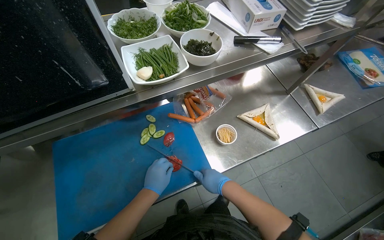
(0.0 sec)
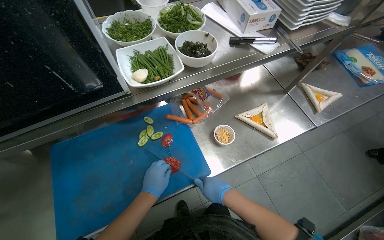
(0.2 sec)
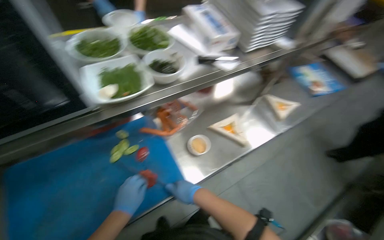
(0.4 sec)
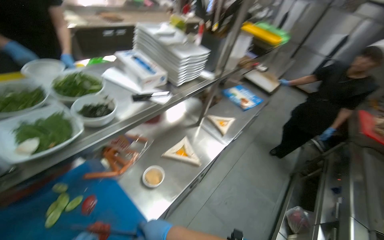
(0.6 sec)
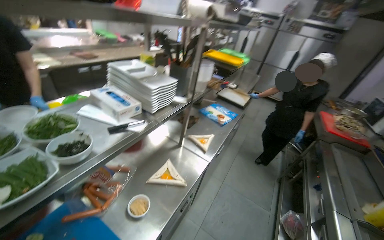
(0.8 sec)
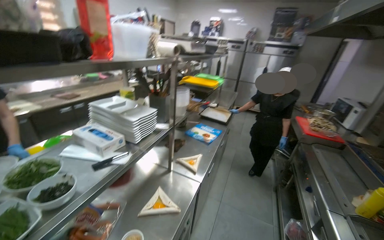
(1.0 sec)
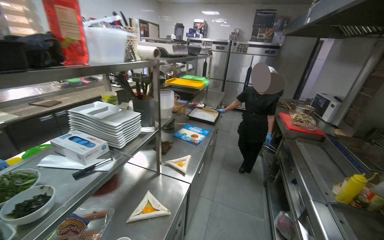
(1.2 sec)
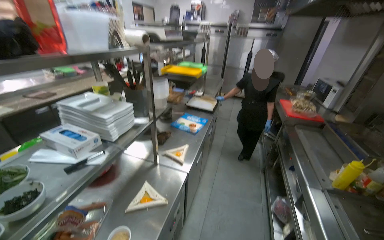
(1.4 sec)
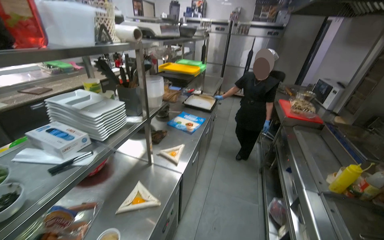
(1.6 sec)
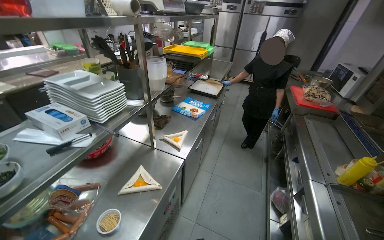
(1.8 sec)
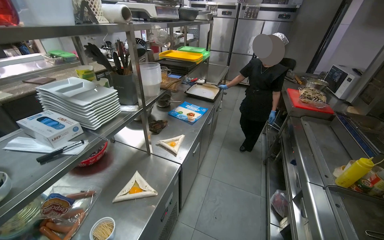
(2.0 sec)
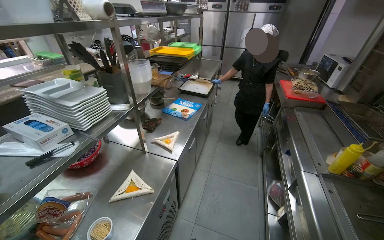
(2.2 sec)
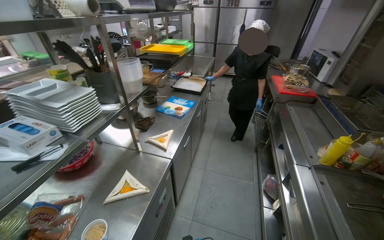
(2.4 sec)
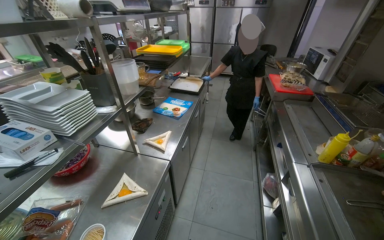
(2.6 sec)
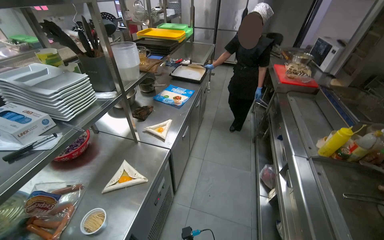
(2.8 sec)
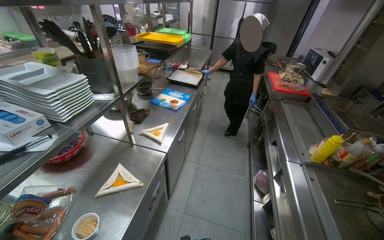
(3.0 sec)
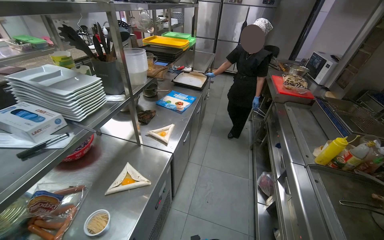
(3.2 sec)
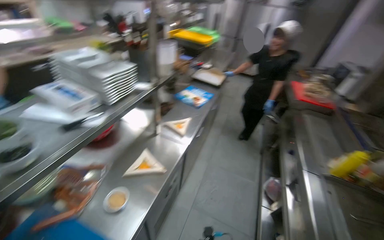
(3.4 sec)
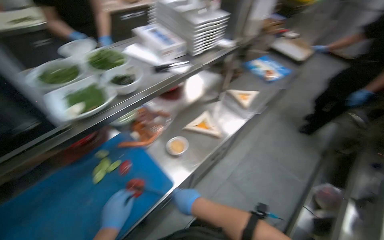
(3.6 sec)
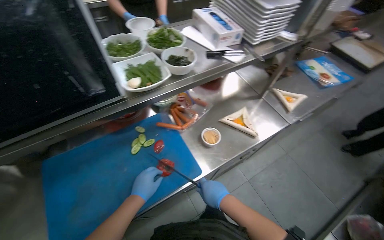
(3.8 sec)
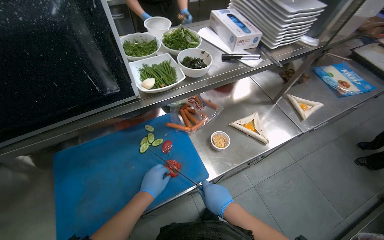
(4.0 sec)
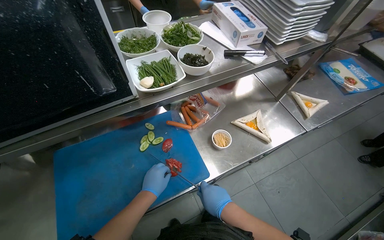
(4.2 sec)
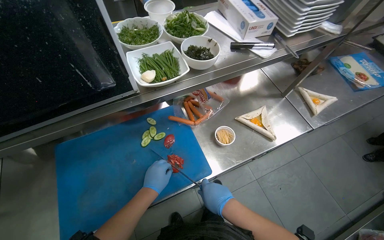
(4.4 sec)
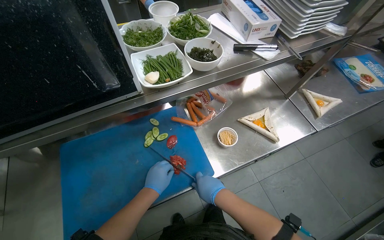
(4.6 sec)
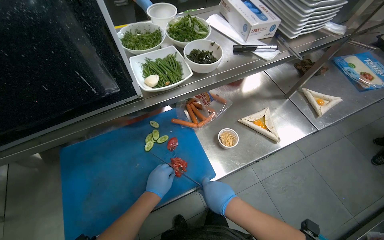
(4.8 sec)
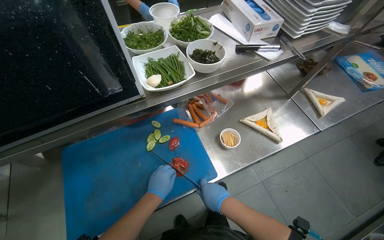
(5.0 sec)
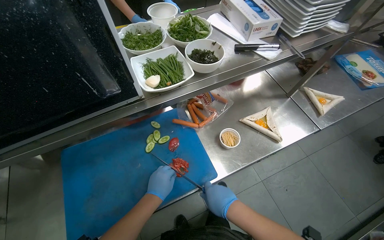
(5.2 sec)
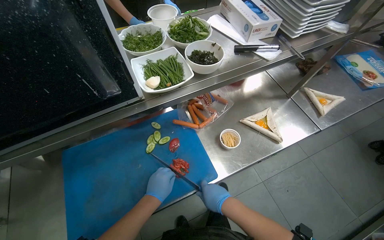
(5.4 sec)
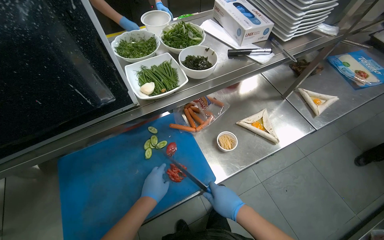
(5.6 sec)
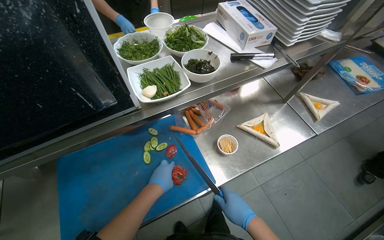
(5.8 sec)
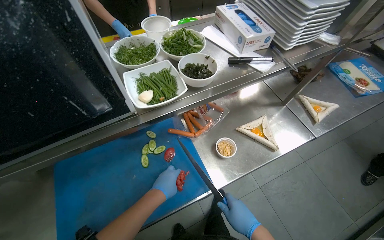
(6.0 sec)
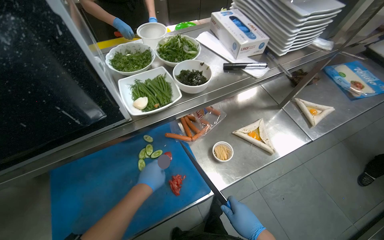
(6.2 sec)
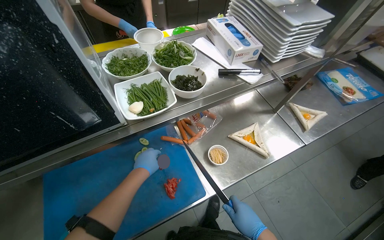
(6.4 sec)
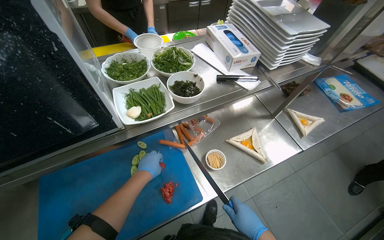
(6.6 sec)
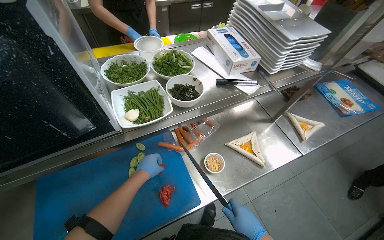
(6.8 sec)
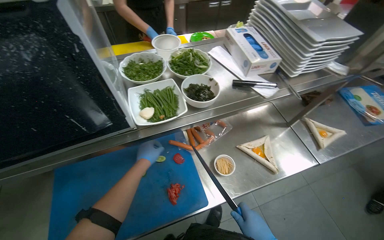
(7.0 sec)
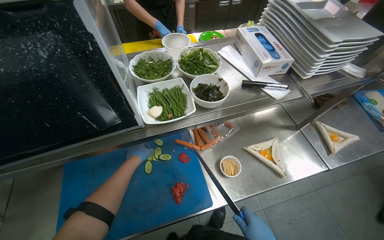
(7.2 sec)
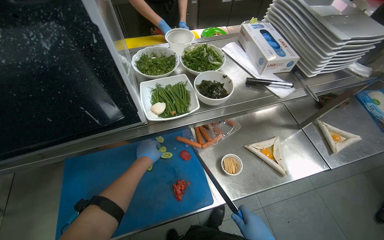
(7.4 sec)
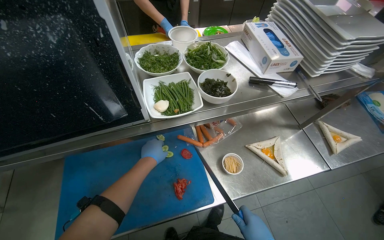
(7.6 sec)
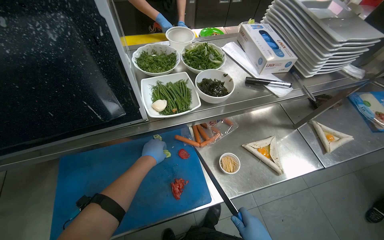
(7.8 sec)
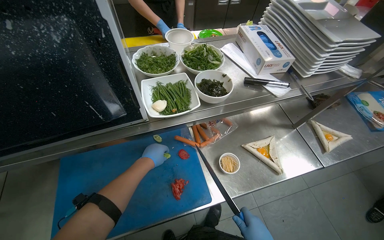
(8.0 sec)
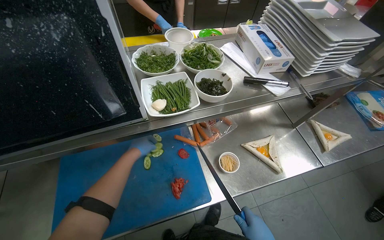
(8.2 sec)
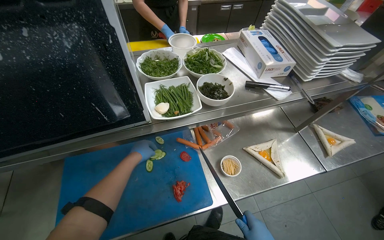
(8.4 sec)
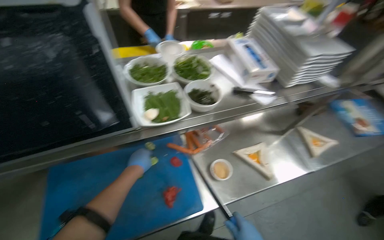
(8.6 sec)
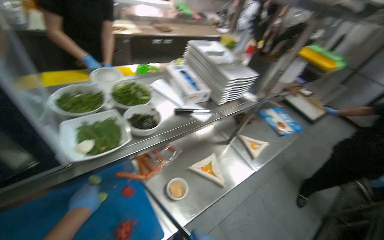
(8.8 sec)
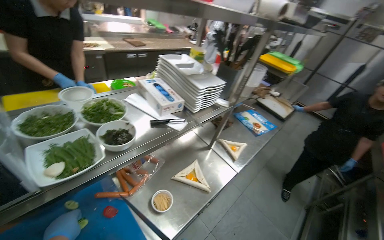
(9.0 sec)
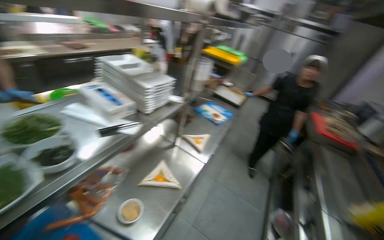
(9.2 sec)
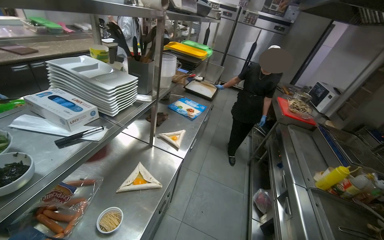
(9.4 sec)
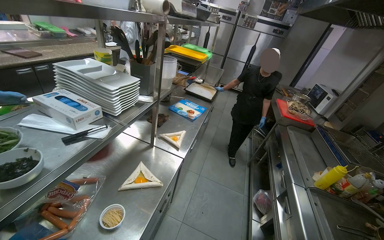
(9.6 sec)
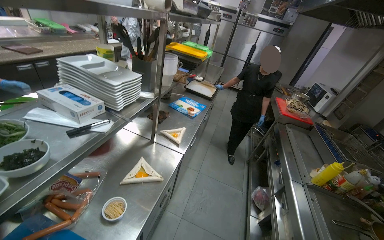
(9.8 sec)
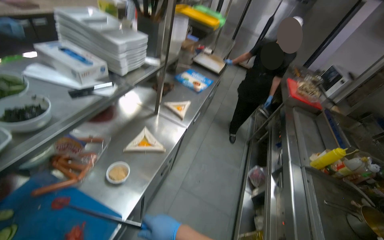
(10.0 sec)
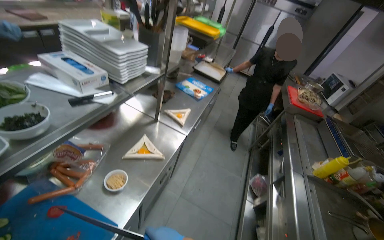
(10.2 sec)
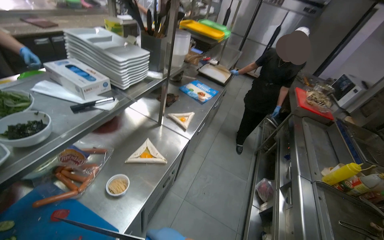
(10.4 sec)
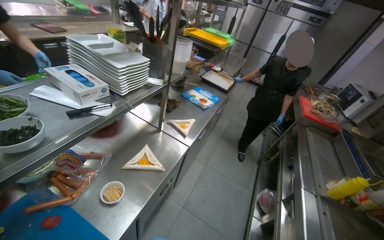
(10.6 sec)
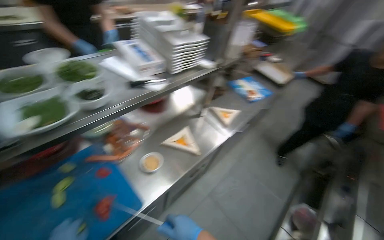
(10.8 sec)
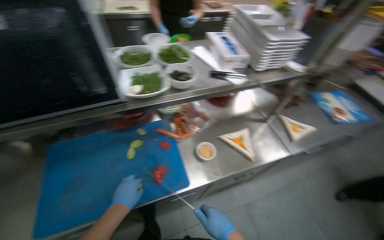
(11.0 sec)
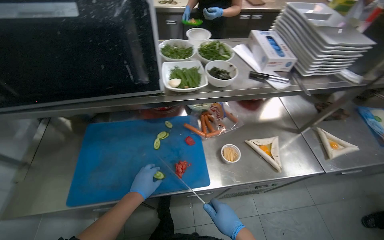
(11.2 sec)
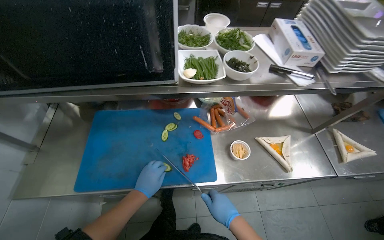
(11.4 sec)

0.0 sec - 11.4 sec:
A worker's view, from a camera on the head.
Job: preparing food.
The whole recording: Slicing vegetables on cutting board. The worker slices cucumbers and tomatoes on a blue cutting board.
0.0 sec - 1.4 sec: The wearer looks approximately 50 degrees further to the right. The view tips upward by some 25 degrees.
2.8 sec - 4.2 sec: The head rotates approximately 50 degrees to the left. The view tilts some 15 degrees downward.
4.2 sec - 5.6 sec: The hands are busy where they are.
5.6 sec - 7.2 sec: The left hand moves up the picture, about 15 cm.
8.6 sec - 10.0 sec: The head turns to the right by roughly 50 degrees.
10.0 sec - 11.4 sec: The wearer's head swings roughly 60 degrees to the left.

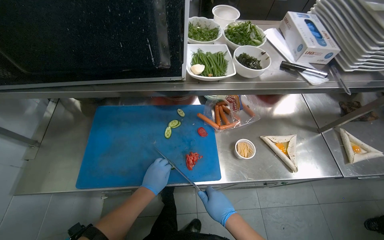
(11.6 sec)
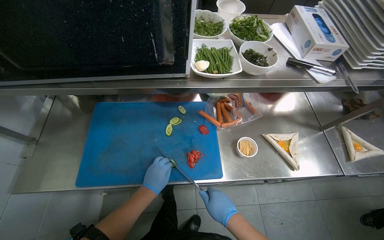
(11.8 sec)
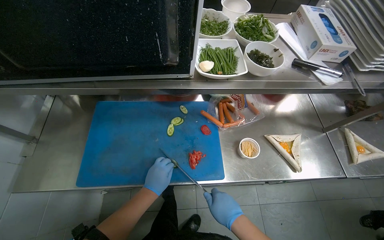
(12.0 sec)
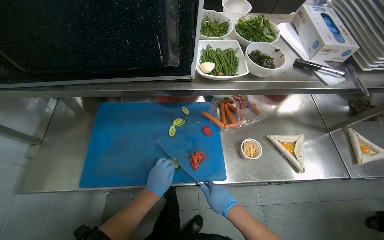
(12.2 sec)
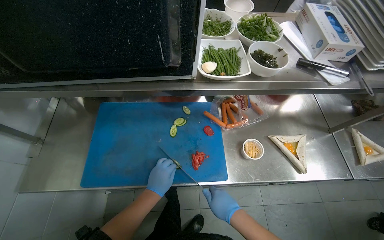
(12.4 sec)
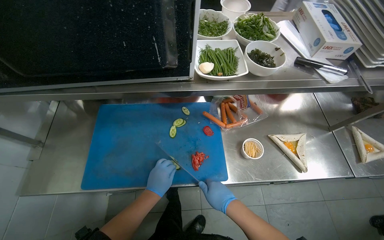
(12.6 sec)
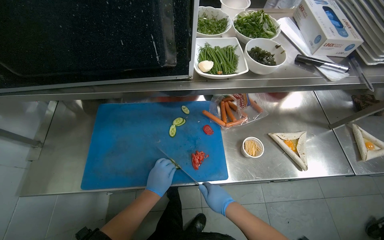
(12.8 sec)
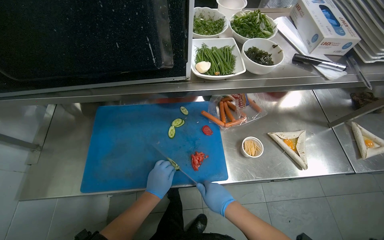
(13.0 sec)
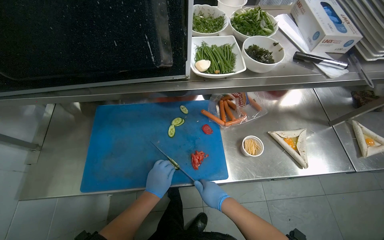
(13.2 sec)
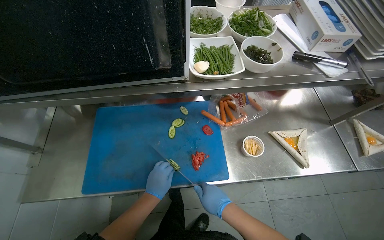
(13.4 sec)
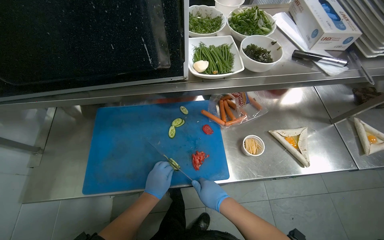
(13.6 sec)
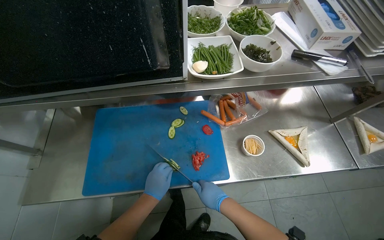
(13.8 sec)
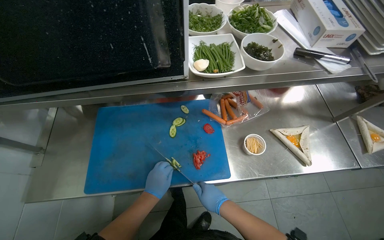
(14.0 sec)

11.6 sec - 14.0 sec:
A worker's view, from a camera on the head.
Job: preparing food.
The whole recording: Slicing vegetables on cutting board. The worker slices cucumbers and tomatoes on a blue cutting board.
11.6 sec - 14.0 sec: The hands are busy where they are.

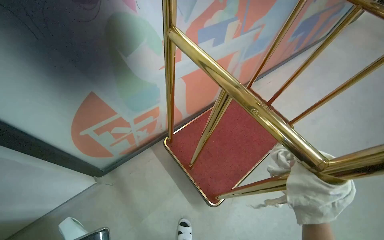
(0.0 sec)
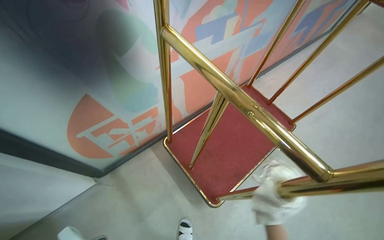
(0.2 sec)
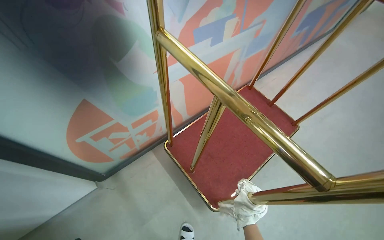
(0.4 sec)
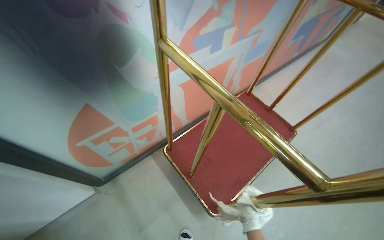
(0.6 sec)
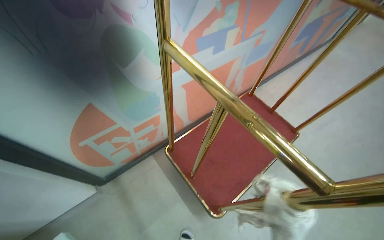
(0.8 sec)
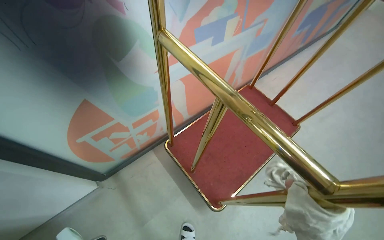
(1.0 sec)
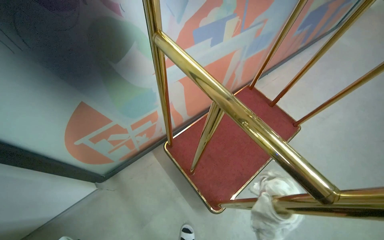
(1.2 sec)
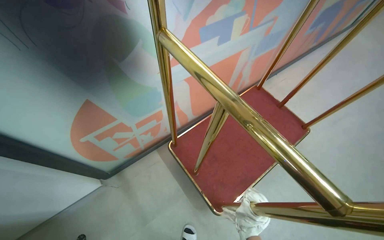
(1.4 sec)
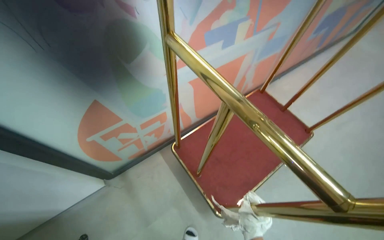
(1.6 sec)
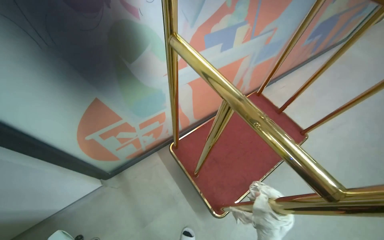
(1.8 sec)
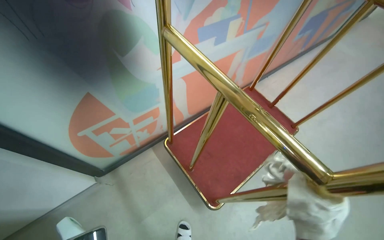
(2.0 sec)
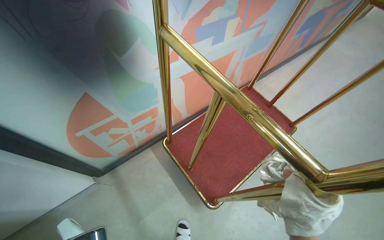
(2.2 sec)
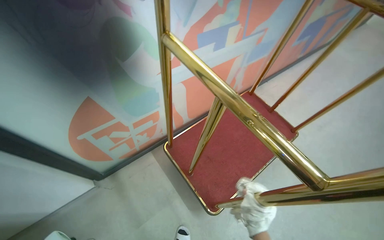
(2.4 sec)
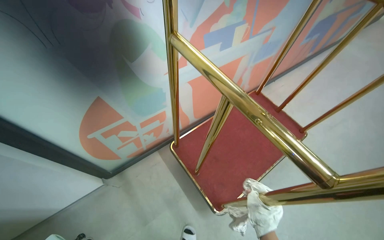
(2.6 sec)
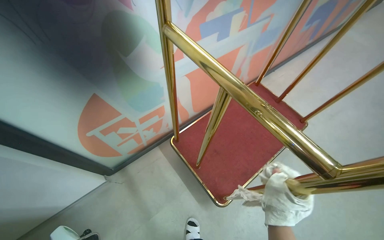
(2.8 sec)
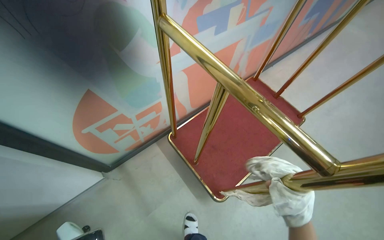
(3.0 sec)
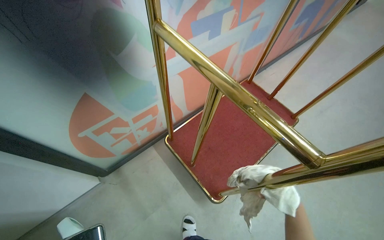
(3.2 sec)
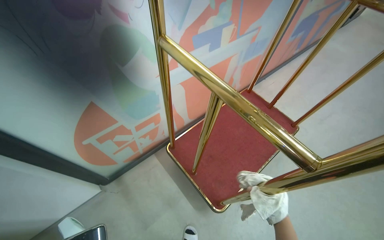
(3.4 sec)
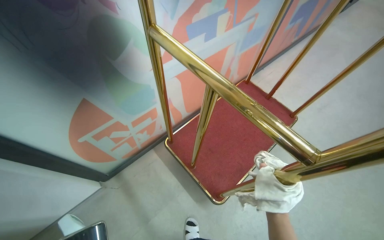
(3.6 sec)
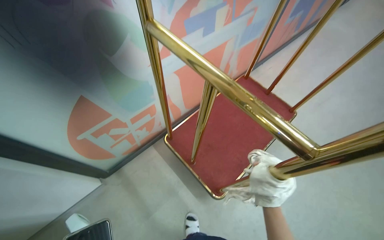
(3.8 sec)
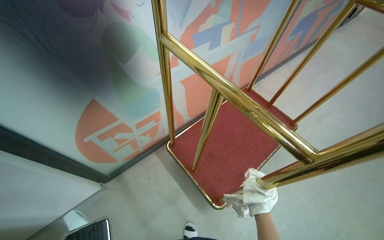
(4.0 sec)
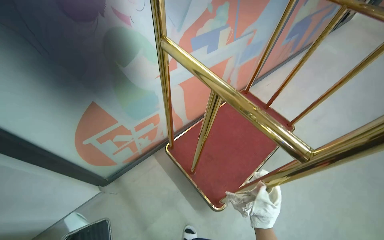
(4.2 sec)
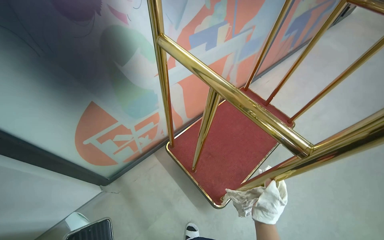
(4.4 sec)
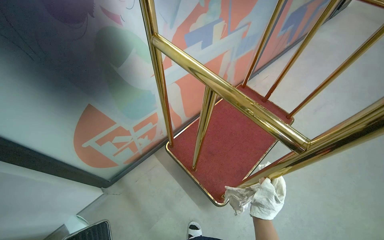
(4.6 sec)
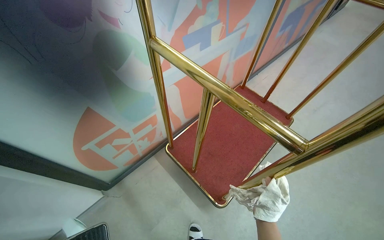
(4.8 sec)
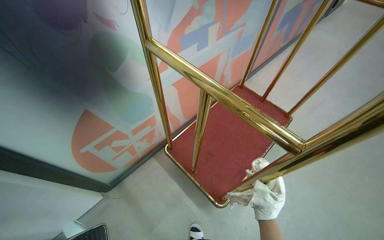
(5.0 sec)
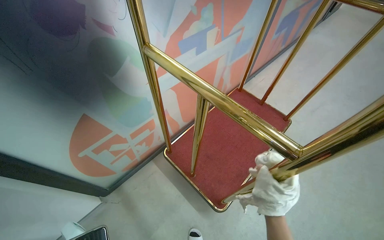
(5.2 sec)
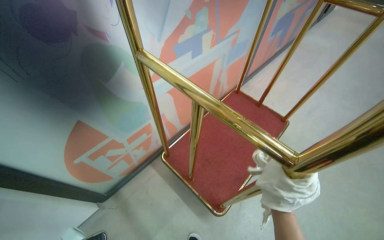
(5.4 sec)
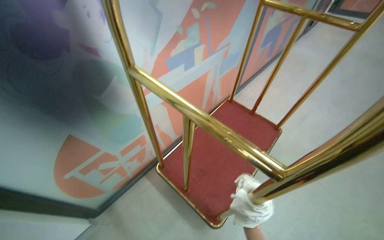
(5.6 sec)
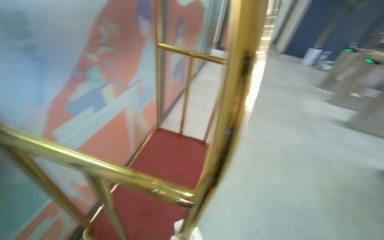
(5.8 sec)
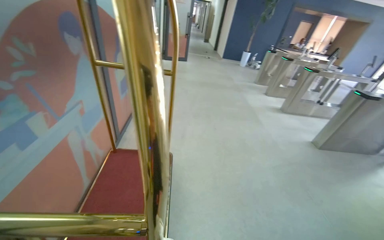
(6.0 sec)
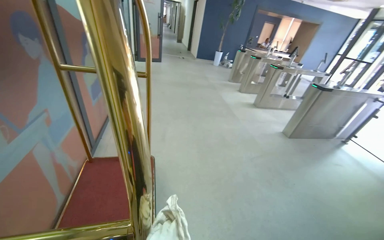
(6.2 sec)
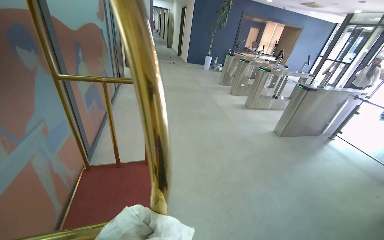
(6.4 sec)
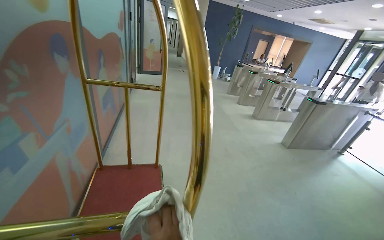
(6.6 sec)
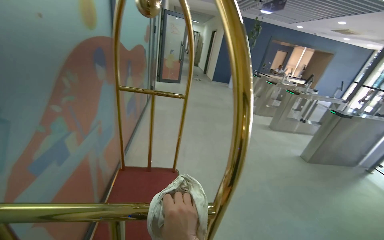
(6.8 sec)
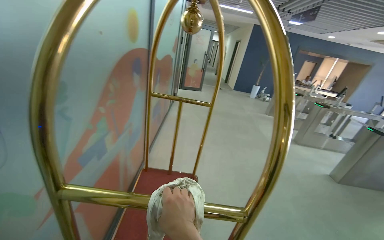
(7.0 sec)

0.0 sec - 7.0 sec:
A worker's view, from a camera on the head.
Job: wiping surfaces.
The whole recording: Cleaning luggage cart. The worker wipes the golden luggage cart with a white cloth.
5.6 sec - 7.0 sec: The head rotates approximately 45 degrees to the right. The camera pitches upward, by some 20 degrees.
